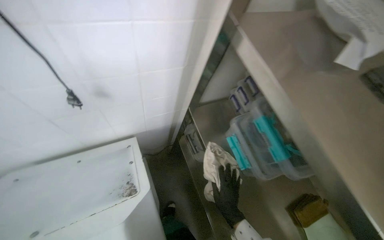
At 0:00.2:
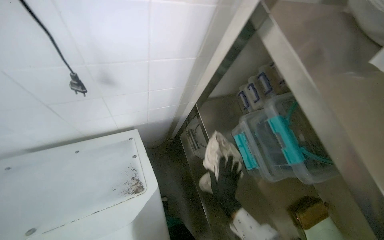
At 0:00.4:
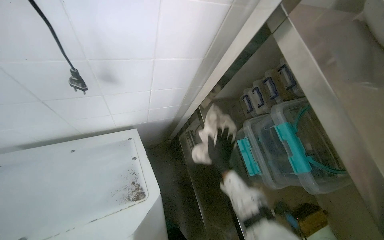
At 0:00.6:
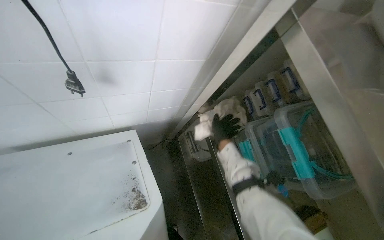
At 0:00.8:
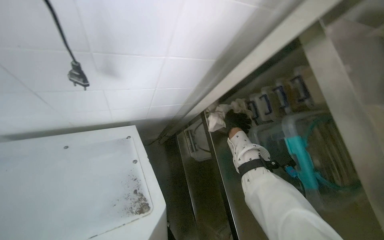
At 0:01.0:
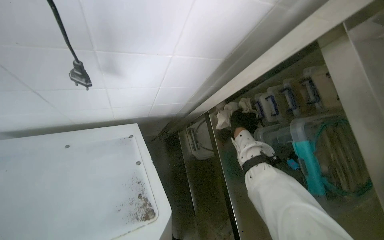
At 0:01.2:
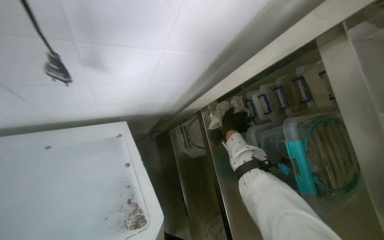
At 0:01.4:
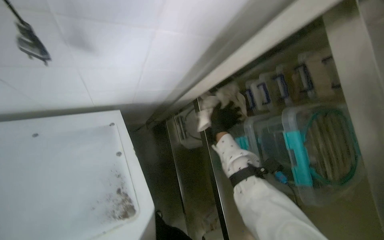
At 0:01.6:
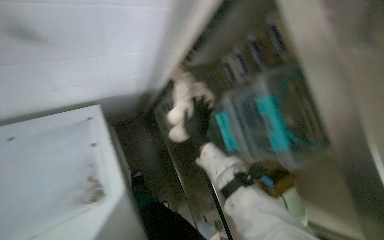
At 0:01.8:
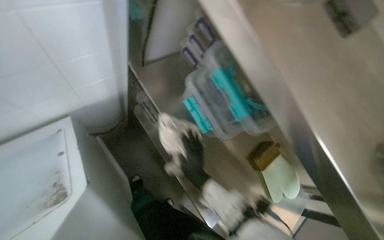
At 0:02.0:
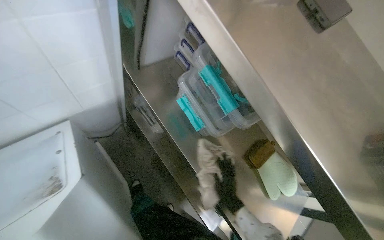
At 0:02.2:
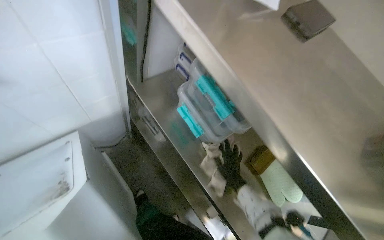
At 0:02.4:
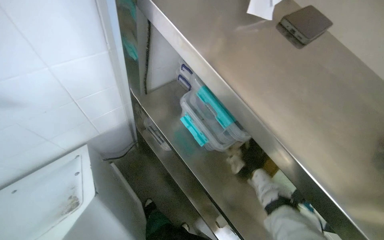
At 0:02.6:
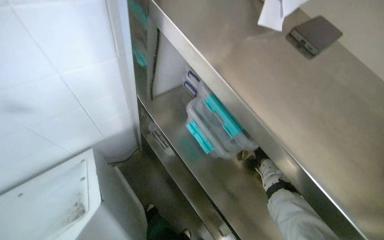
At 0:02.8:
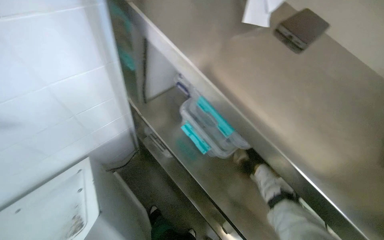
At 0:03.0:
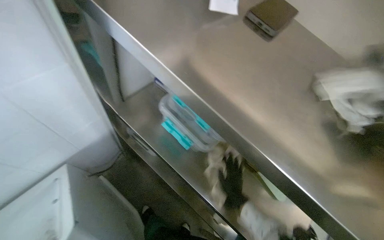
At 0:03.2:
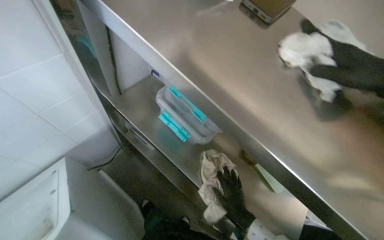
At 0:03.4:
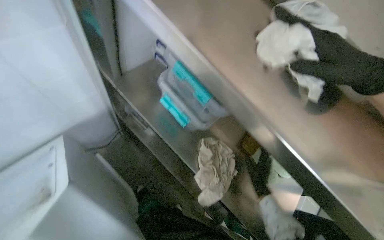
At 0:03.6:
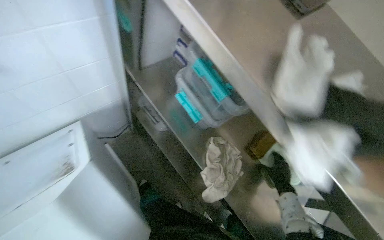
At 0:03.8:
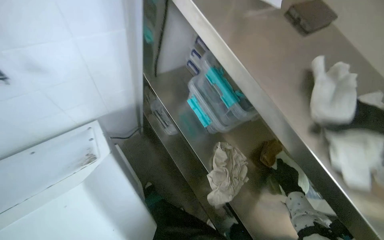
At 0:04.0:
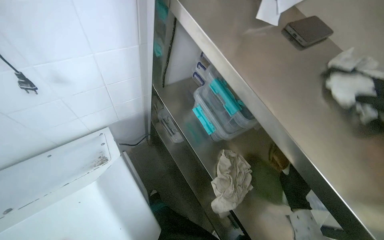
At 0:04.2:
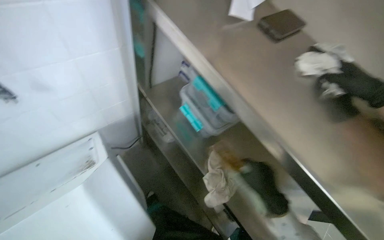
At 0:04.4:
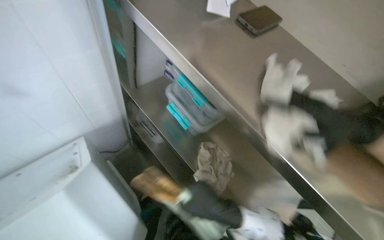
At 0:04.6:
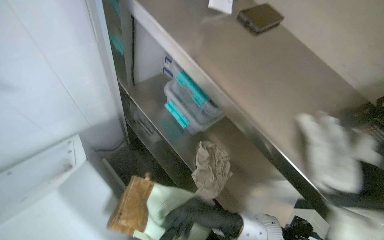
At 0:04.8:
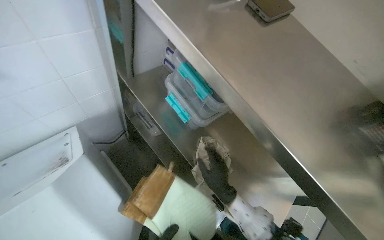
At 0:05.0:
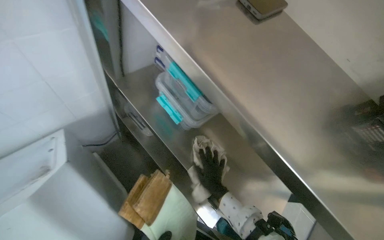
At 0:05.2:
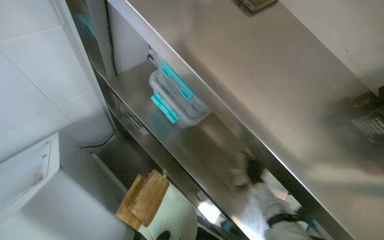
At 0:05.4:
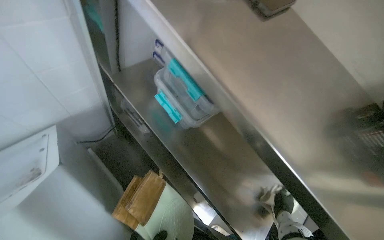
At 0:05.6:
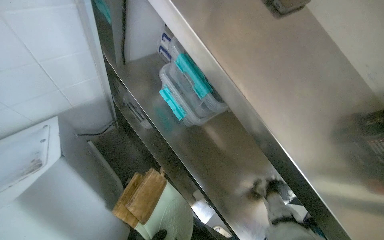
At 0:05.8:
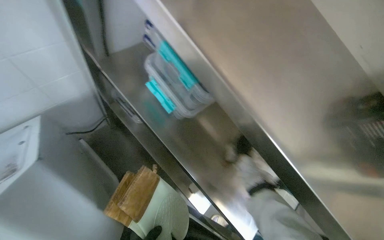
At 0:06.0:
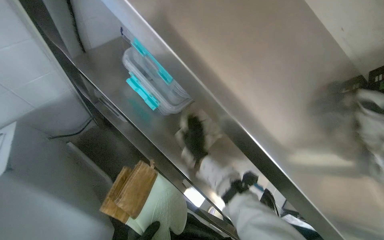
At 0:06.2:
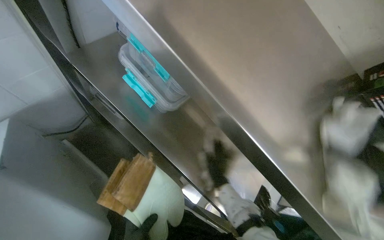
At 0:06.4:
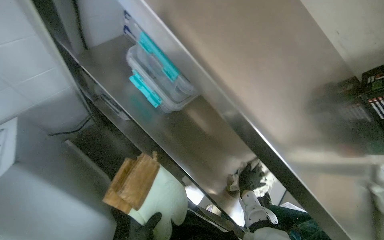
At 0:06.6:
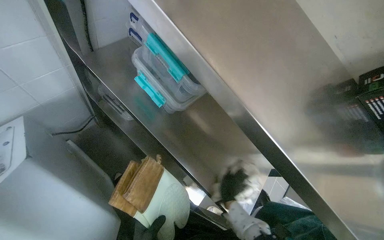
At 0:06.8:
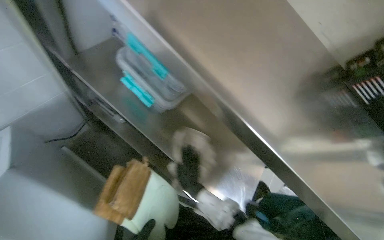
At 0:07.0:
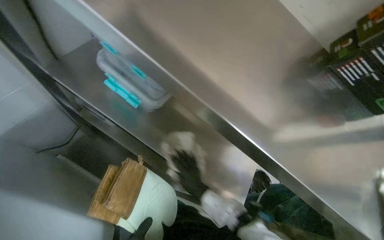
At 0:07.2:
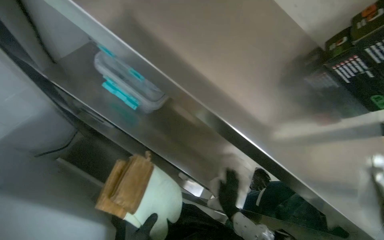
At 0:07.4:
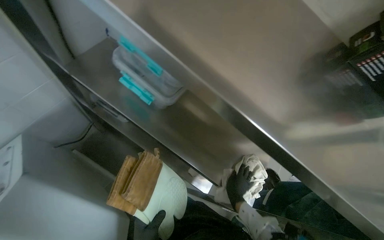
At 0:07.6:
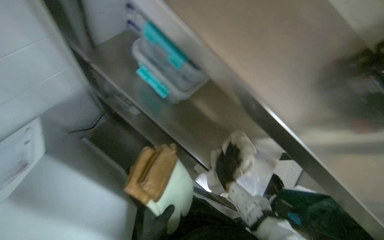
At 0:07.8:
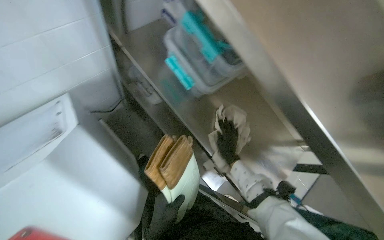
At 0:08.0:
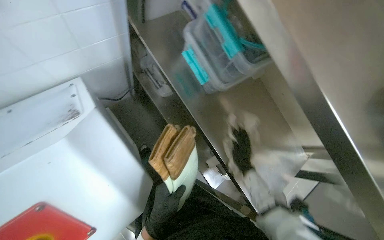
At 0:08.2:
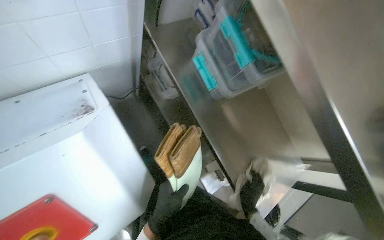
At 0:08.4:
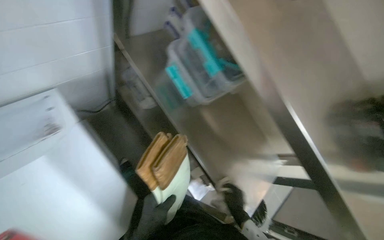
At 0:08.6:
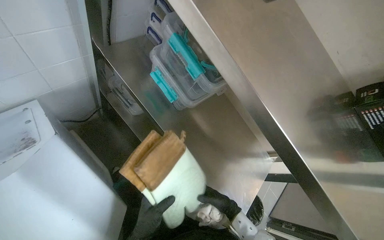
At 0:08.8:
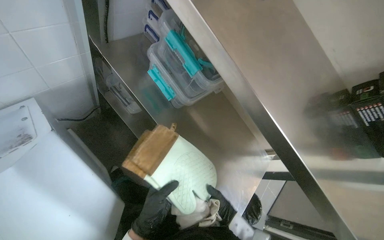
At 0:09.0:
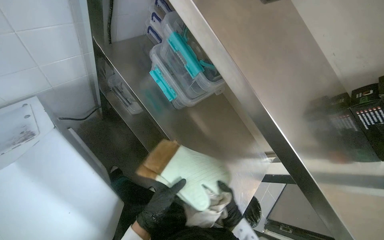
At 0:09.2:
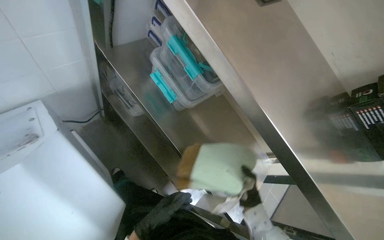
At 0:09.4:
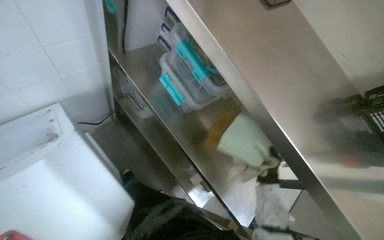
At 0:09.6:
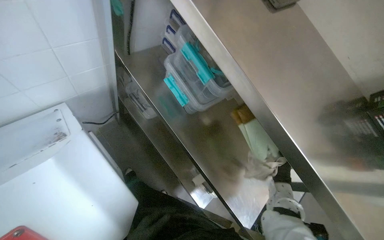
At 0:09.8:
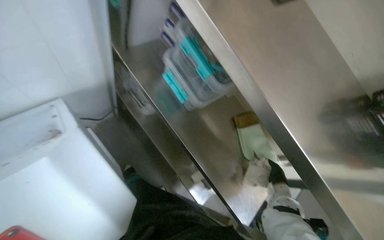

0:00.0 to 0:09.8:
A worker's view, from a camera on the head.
Job: wiping surfaces.
The whole recording: Cleaning and organizing shelves. The worker wipes down the metal shelves and organizes items on them.
0:00.0 to 0:01.4: The right hand is displaced up the picture by some 30 cm.
0:01.4 to 0:02.8: The scene rotates counterclockwise by roughly 30 degrees. The right hand shifts approximately 40 cm to the right and down the picture.
0:07.0 to 0:08.4: The right hand shifts about 10 cm to the right.
0:08.4 to 0:09.8: The right hand travels up the picture by approximately 10 cm.

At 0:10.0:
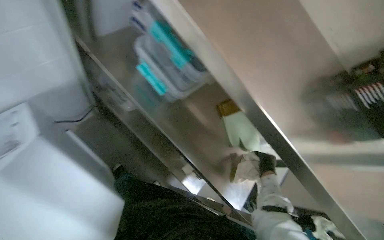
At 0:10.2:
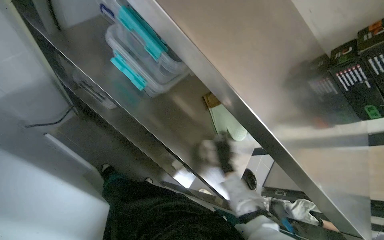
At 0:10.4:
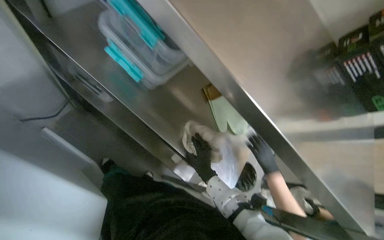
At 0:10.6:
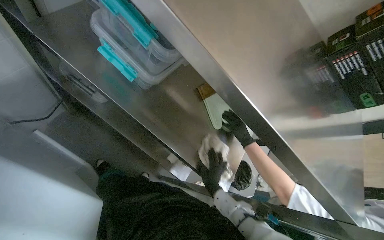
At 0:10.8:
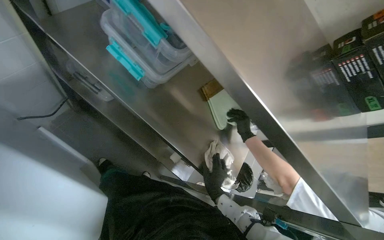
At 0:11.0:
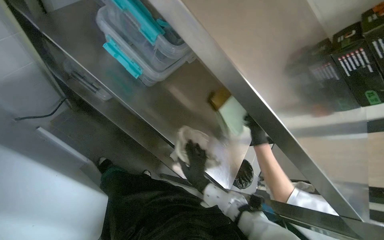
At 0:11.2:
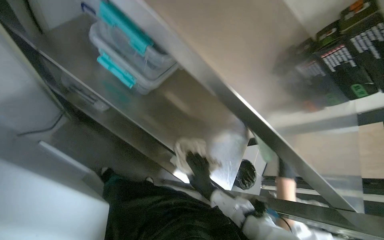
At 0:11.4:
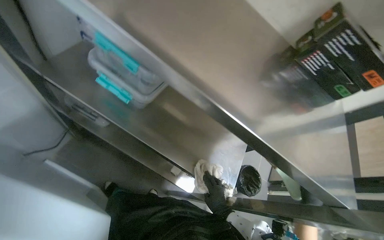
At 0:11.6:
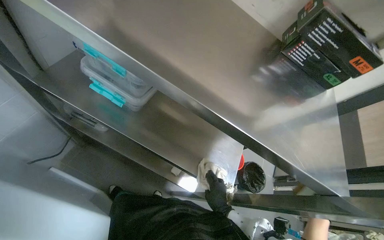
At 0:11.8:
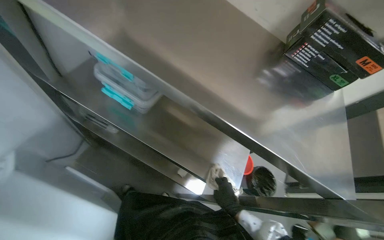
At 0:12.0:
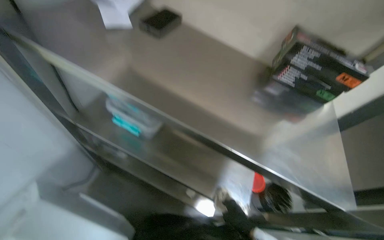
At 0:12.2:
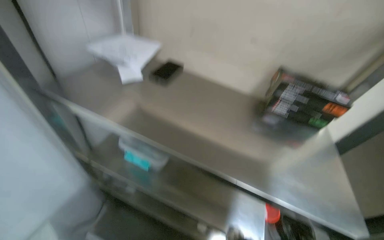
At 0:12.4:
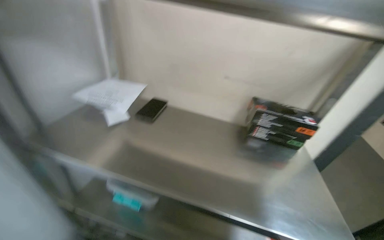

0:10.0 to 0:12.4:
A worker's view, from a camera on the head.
Job: wiping surfaces.
The whole recording: Cleaning and organizing shelves. The worker wipes down the metal shelves and organizes items on them.
0:10.0 to 0:11.2: The right hand shifts roughly 25 cm to the left and down the picture.
0:11.2 to 0:12.4: The view tilts about 30 degrees upward.

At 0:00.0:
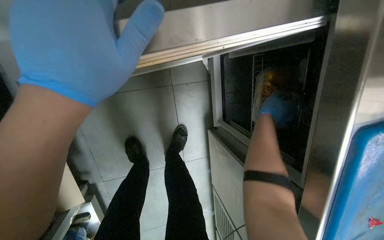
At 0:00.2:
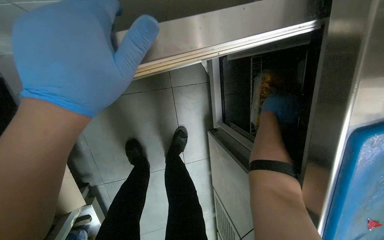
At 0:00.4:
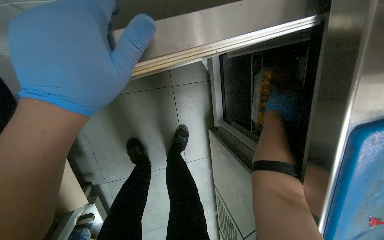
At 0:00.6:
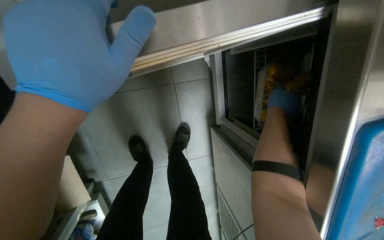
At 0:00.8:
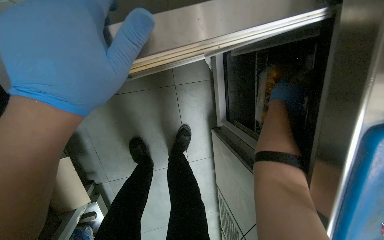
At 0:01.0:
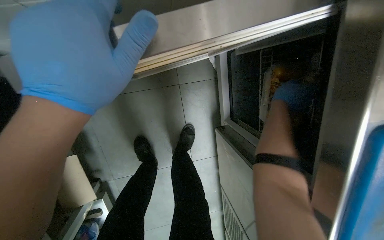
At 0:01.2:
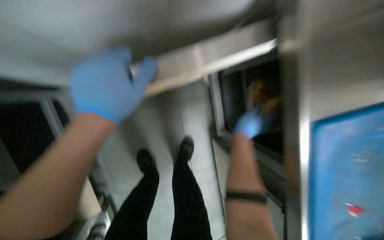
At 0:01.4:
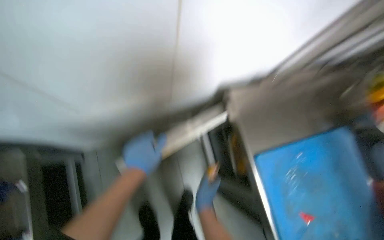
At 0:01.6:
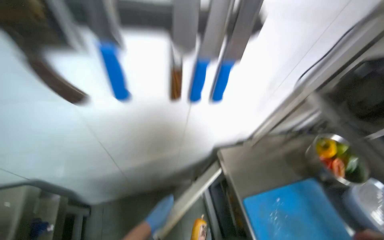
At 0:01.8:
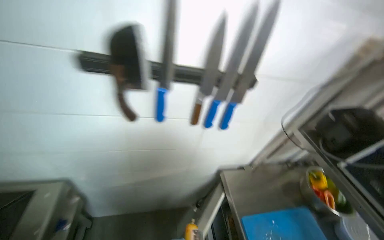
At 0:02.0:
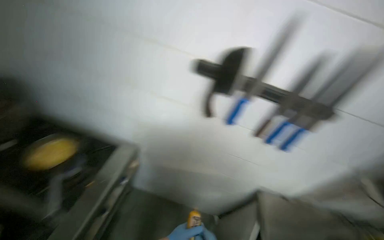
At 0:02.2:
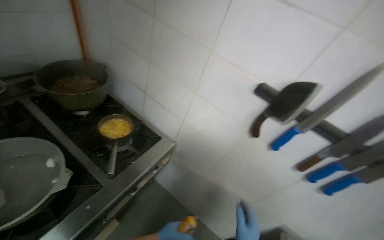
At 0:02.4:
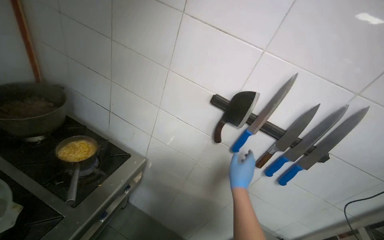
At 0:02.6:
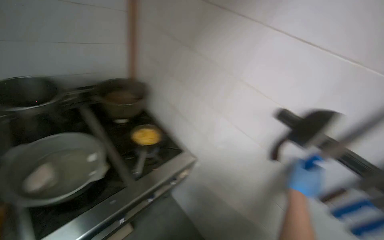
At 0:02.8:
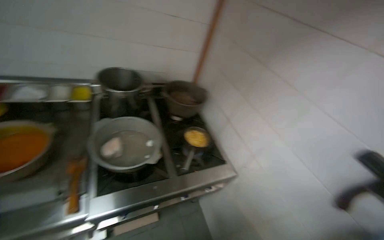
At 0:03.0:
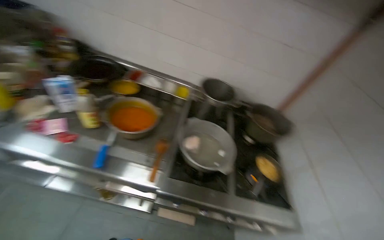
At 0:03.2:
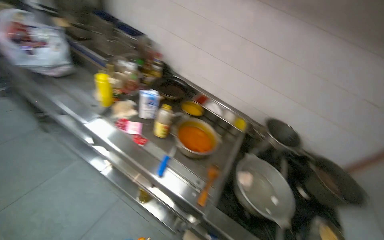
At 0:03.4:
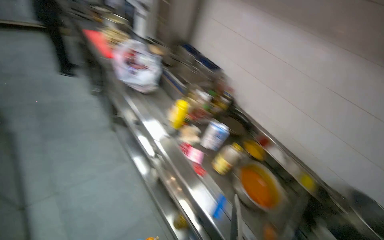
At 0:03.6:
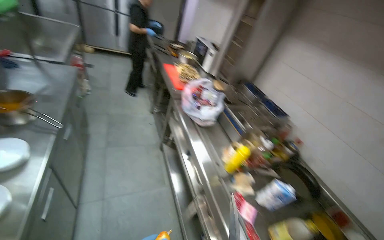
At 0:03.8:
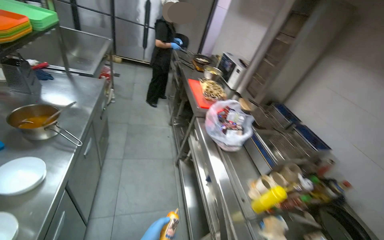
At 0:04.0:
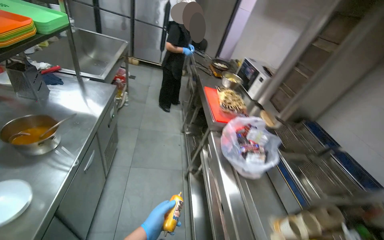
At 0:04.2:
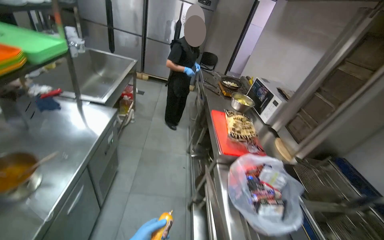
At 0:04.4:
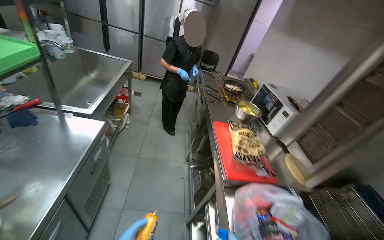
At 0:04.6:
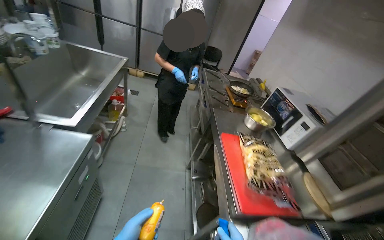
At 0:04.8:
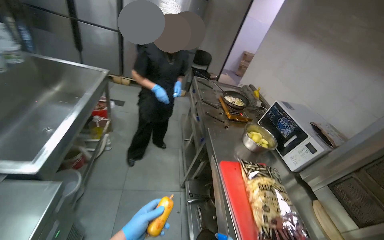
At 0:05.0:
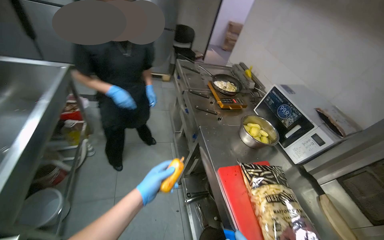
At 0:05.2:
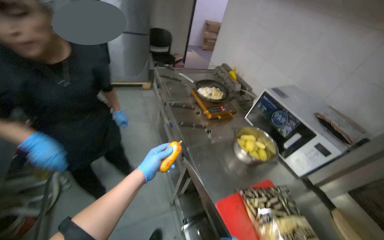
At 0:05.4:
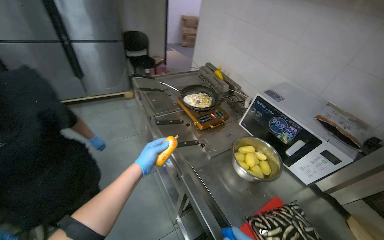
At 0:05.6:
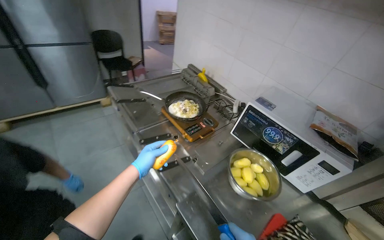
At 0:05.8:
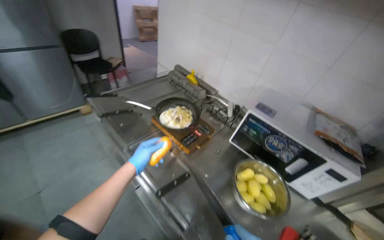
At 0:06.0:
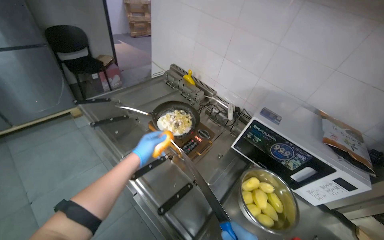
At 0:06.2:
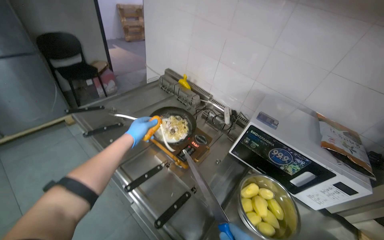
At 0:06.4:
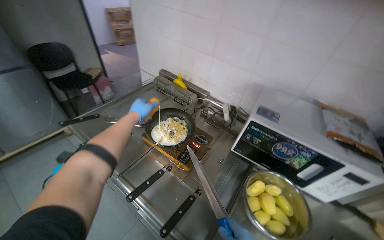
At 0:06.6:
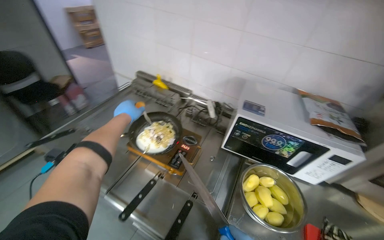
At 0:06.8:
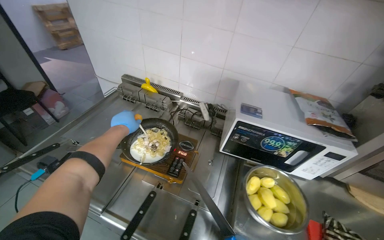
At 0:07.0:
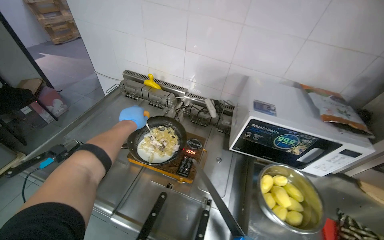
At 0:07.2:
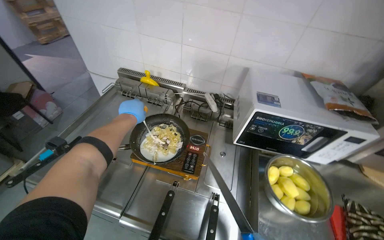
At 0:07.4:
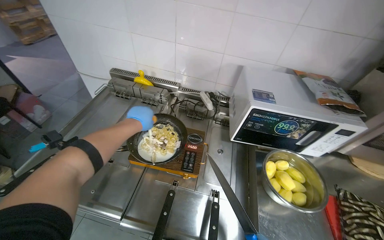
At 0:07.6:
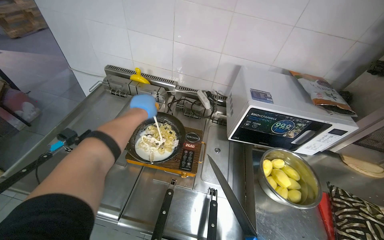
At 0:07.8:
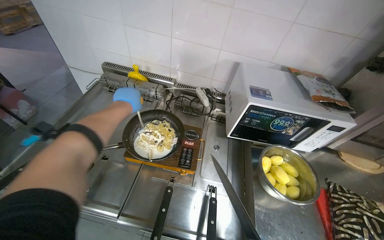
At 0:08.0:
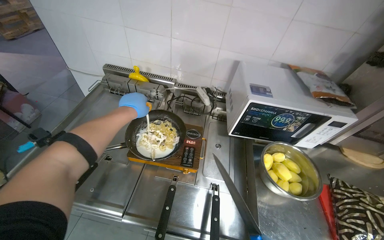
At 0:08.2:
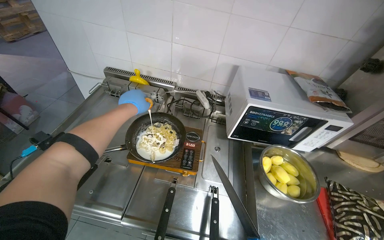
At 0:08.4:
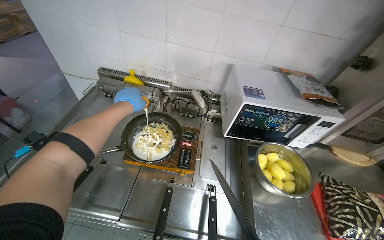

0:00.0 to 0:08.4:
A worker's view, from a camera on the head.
Job: preparing food.
The whole recording: Adding component into meal. The worker takes the component and mixes it into the meal.
0:00.0 to 0:01.4: The wearer looks about 25 degrees further upward.
0:01.4 to 0:02.8: The camera is carried about 60 cm. The wearer looks roughly 80 degrees further to the left. The wearer looks some 55 degrees further upward.
0:02.8 to 0:04.2: The wearer moves some 1 m. The wearer looks approximately 105 degrees further to the left. The wearer looks about 35 degrees further upward.
0:04.2 to 0:05.6: The camera is carried some 1.5 m. The head rotates about 35 degrees to the right. The view tilts roughly 15 degrees downward.
0:05.6 to 0:07.0: The camera is carried about 40 cm. The head turns to the right by approximately 30 degrees.
